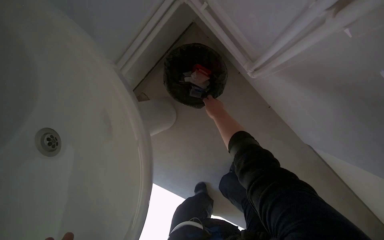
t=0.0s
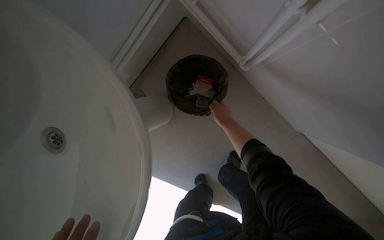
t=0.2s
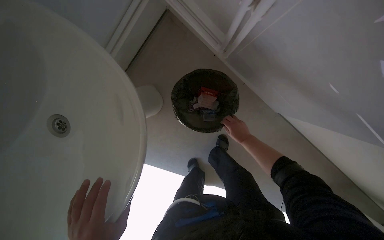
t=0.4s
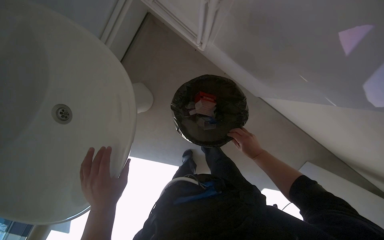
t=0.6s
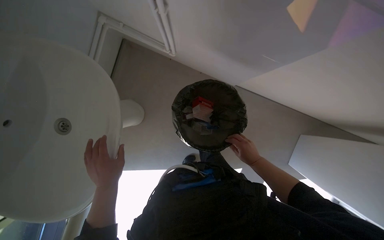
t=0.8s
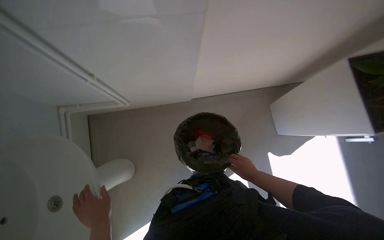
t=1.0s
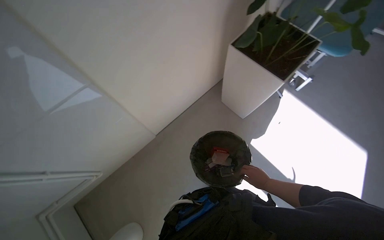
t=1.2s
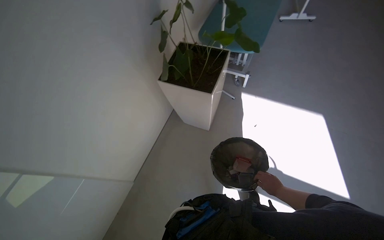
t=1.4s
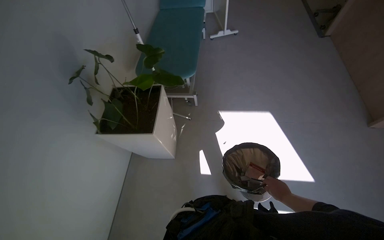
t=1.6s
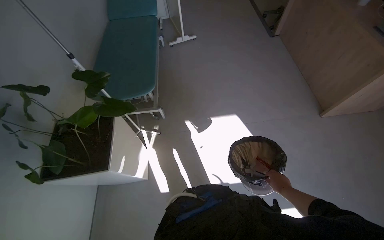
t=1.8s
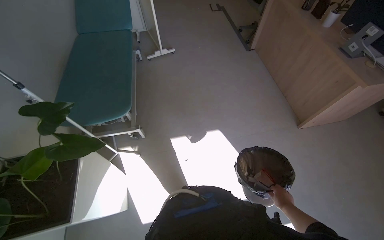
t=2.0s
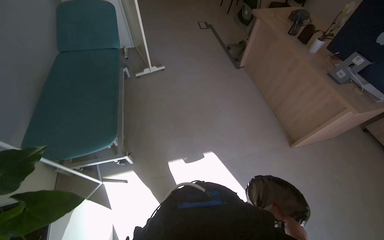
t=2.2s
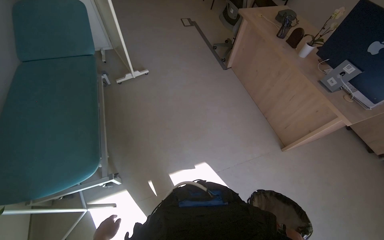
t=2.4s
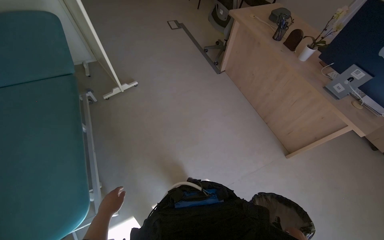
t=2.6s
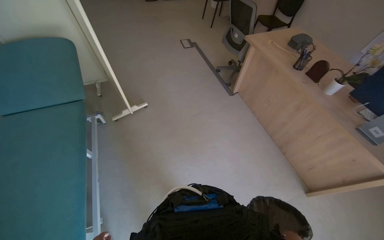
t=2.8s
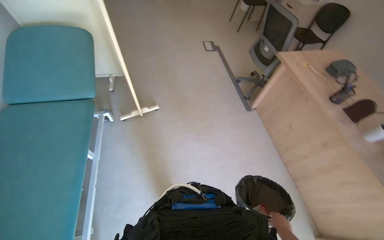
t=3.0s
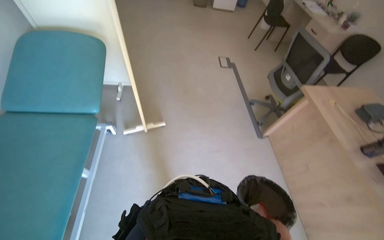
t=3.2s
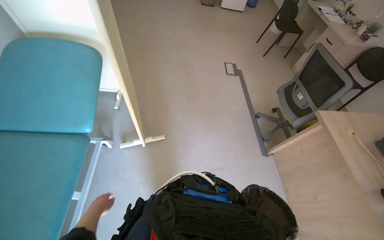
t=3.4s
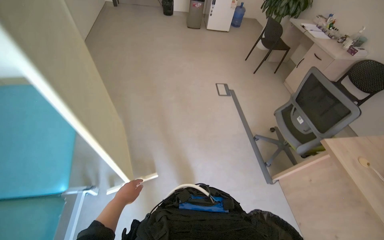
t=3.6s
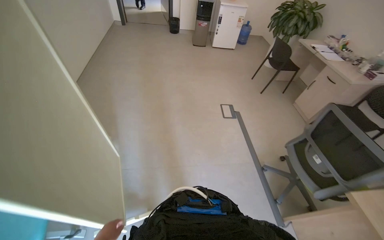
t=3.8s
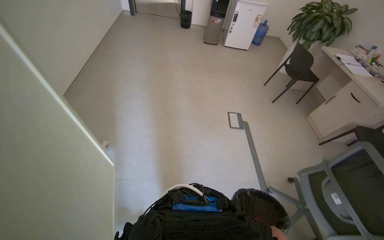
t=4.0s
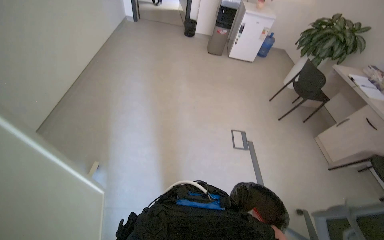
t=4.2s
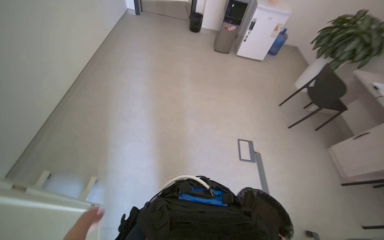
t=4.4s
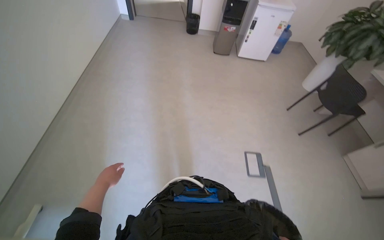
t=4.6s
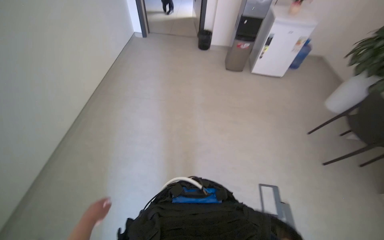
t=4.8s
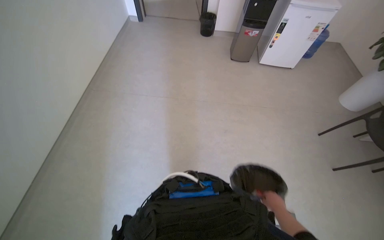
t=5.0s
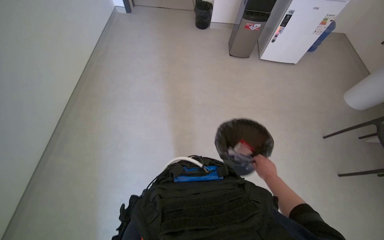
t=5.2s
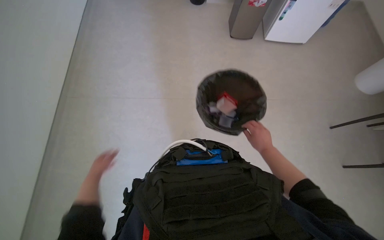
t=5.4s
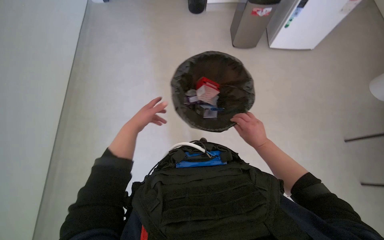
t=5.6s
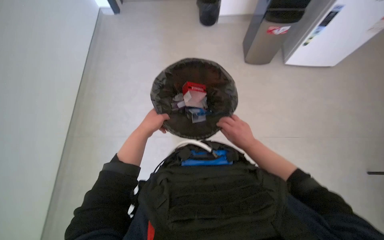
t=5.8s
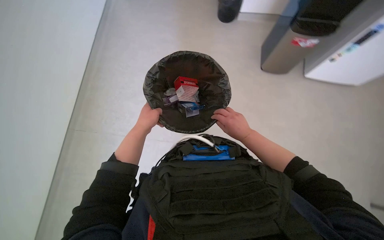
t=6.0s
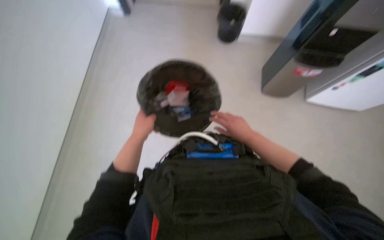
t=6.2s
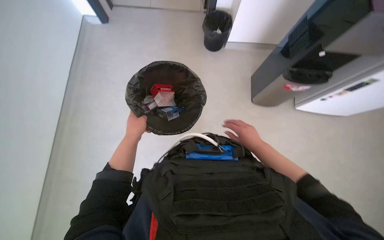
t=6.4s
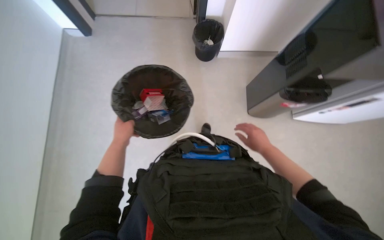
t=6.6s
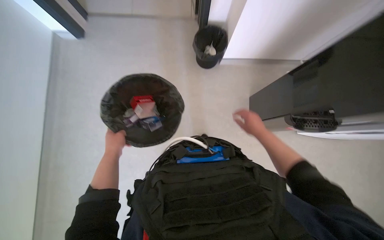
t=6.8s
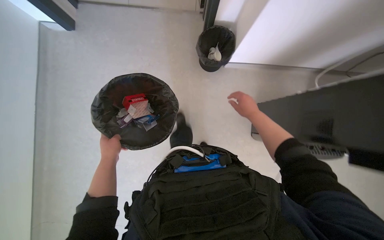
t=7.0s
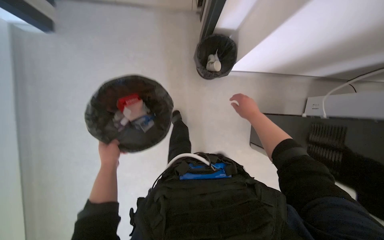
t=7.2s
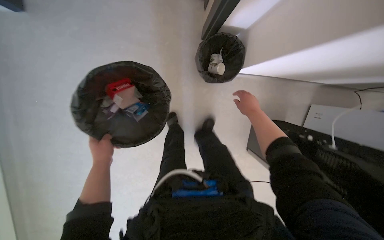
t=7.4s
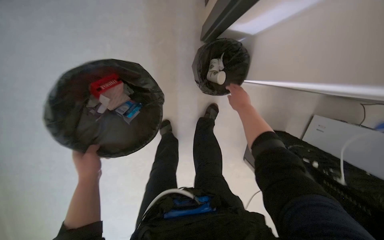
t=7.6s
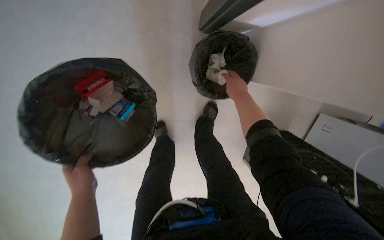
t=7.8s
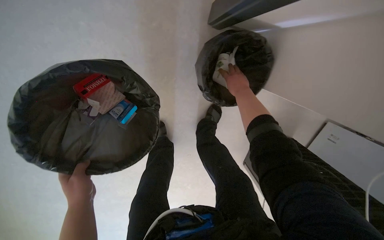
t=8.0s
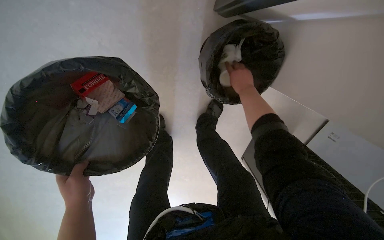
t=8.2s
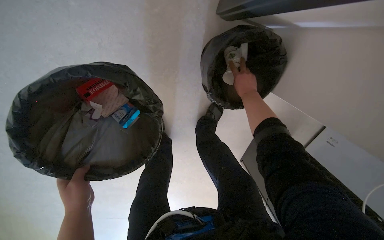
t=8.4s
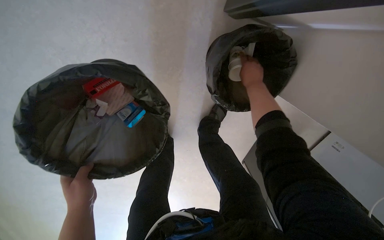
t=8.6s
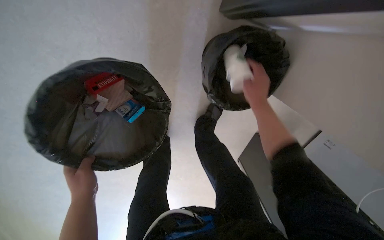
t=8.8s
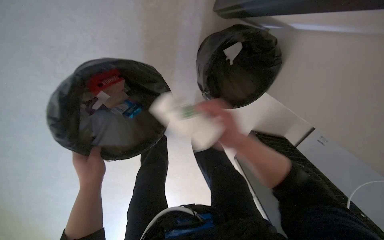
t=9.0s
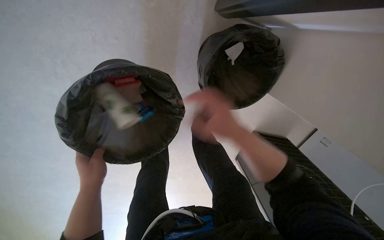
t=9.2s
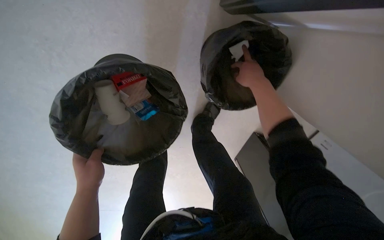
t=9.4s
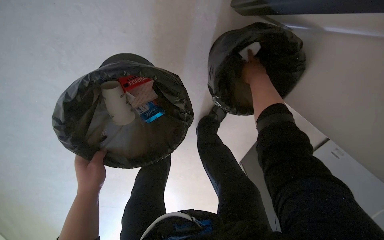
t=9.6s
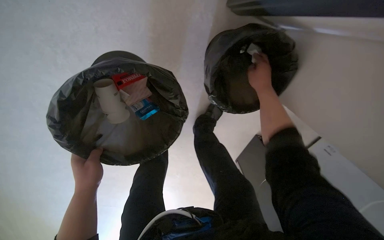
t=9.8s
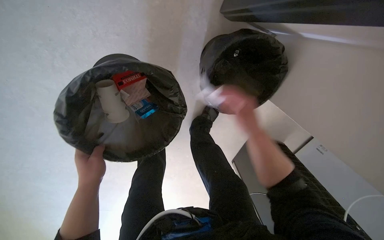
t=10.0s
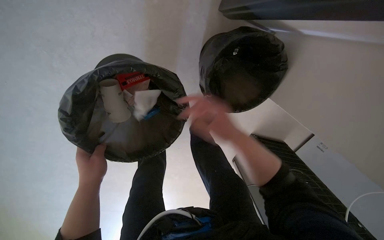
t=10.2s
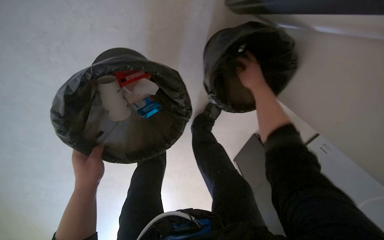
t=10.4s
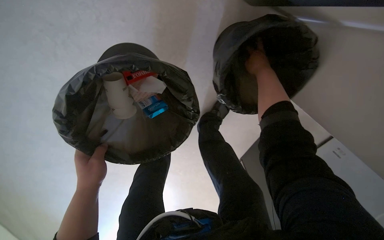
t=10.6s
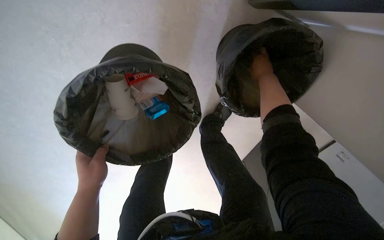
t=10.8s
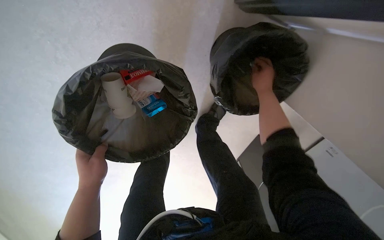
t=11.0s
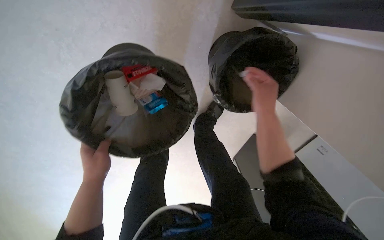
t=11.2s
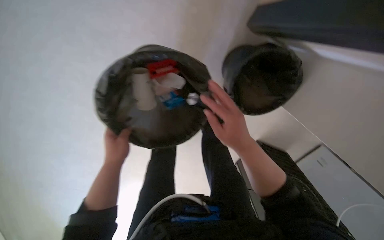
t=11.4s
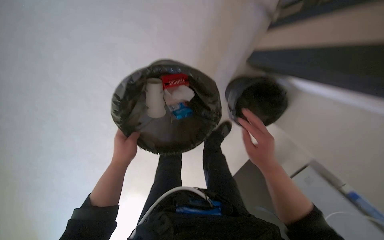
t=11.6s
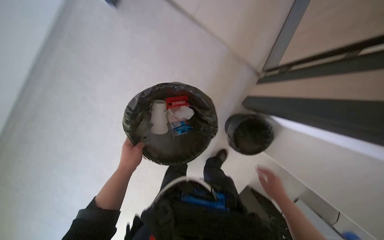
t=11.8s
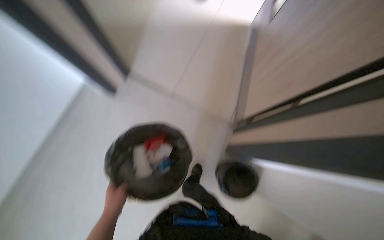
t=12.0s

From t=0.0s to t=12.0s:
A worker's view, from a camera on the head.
Job: managing trash.
The whole recording: Emptying trash from bins. The worker empties trash from an indoor bin and then an outdoor bin.
From t=0.0s to t=1.6s: The head rotates roughly 55 degrees to the right. The view tilts roughly 35 degrees upward.
From t=1.6s to t=3.0s: The camera travels about 1.5 m. The camera is aimed about 20 degrees further to the right.
From t=3.0s to t=4.4s: The head travels roughly 1.5 m.
From t=4.4s to t=6.0s: The camera travels approximately 90 cm.
From t=6.0s to t=7.6s: The left hand goes about 10 cm down the picture, while the right hand heads up the picture, covering roughly 20 cm.
From t=7.6s to t=9.0s: The right hand is displaced down the picture by approximately 10 cm.
From t=9.0s to t=10.4s: The right hand swings up and down the picture, approximately 20 cm each way, with 2 reversals.
From t=10.4s to t=12.0s: The wearer looks approximately 45 degrees further upward.

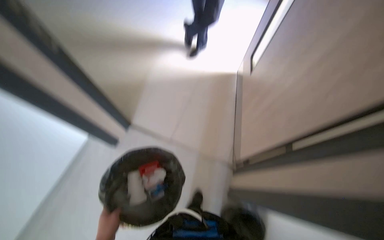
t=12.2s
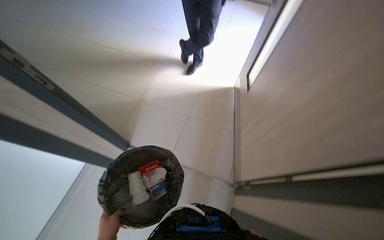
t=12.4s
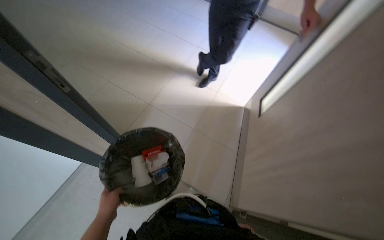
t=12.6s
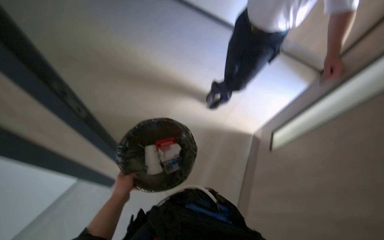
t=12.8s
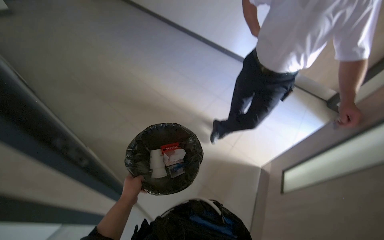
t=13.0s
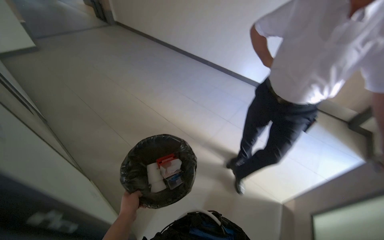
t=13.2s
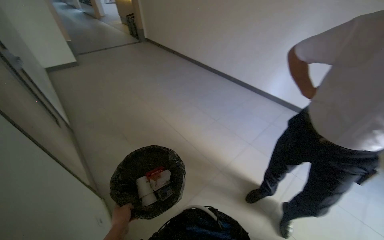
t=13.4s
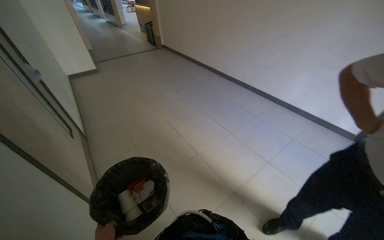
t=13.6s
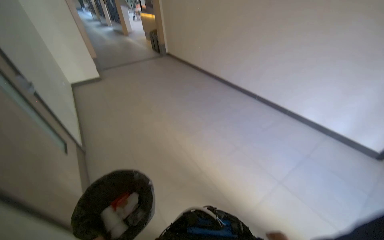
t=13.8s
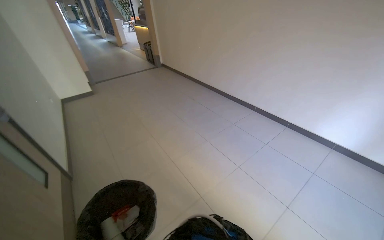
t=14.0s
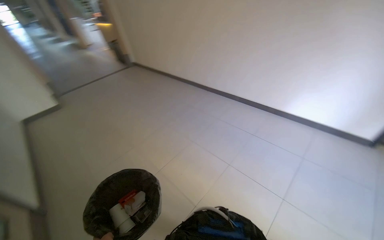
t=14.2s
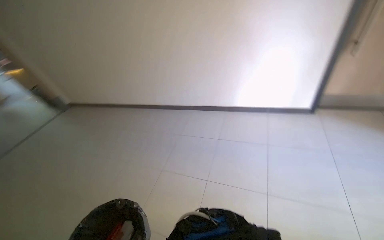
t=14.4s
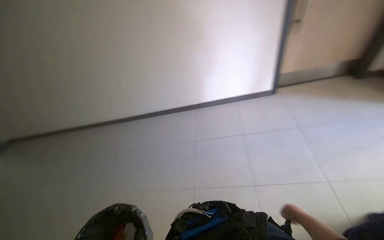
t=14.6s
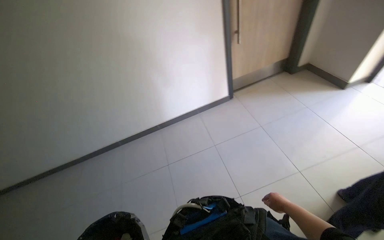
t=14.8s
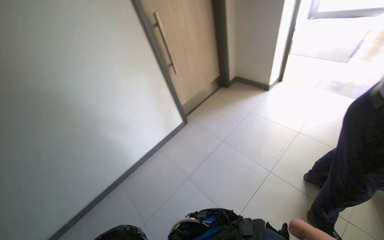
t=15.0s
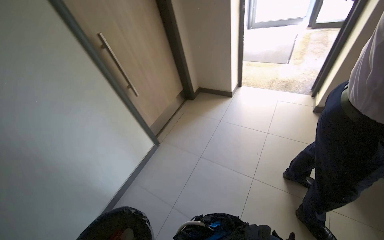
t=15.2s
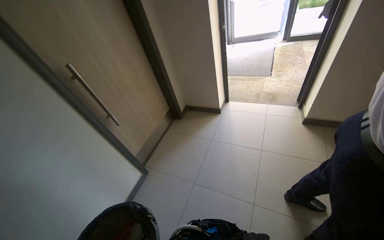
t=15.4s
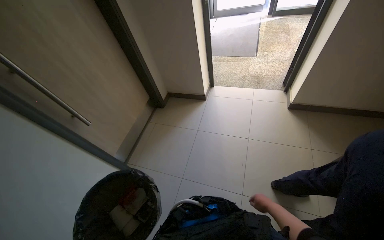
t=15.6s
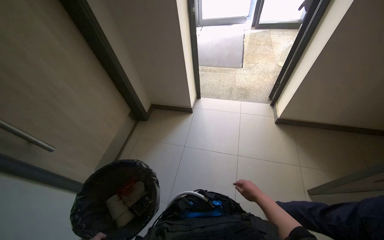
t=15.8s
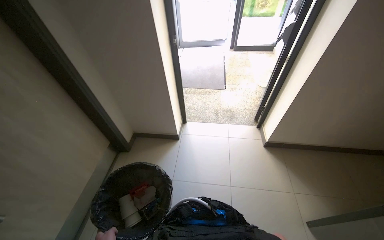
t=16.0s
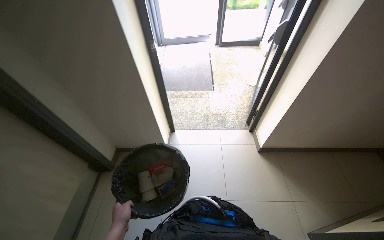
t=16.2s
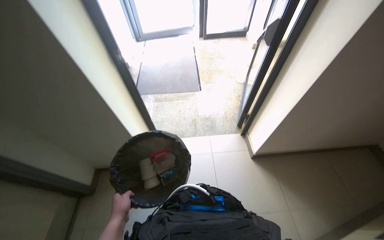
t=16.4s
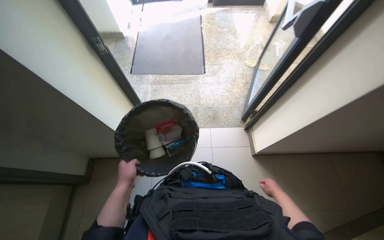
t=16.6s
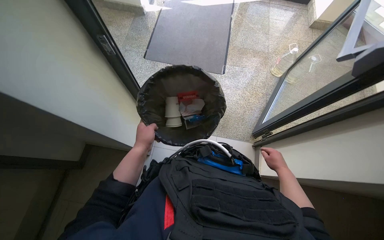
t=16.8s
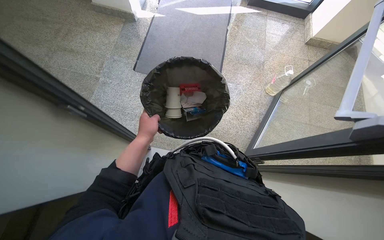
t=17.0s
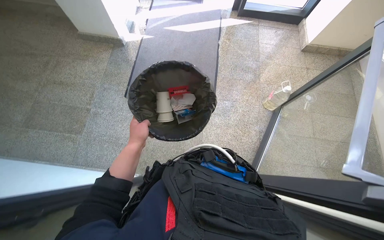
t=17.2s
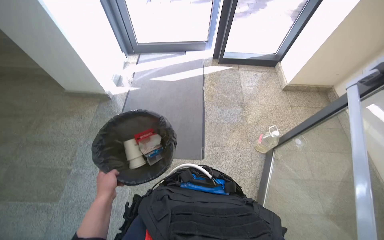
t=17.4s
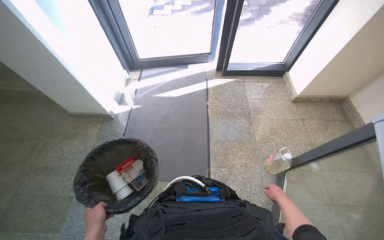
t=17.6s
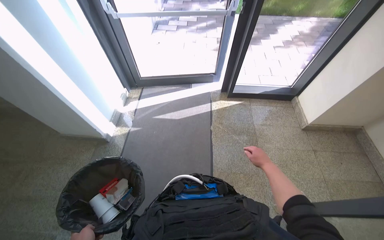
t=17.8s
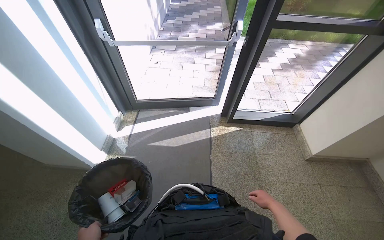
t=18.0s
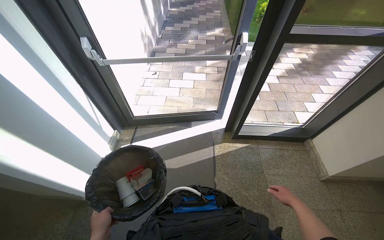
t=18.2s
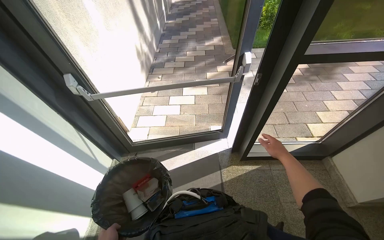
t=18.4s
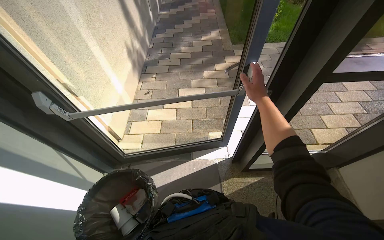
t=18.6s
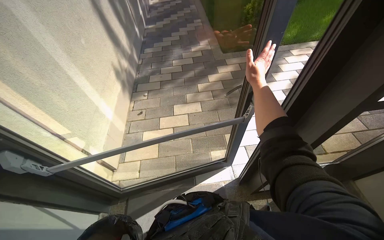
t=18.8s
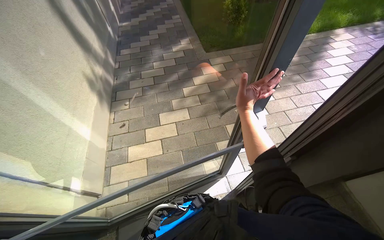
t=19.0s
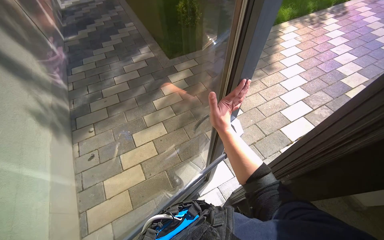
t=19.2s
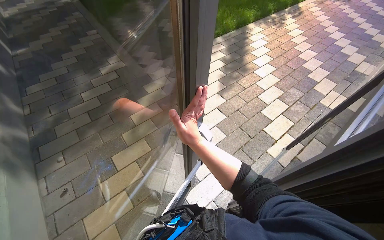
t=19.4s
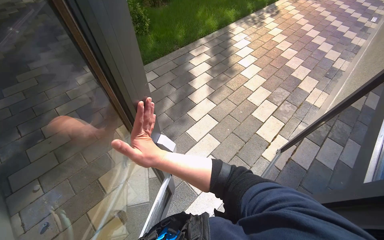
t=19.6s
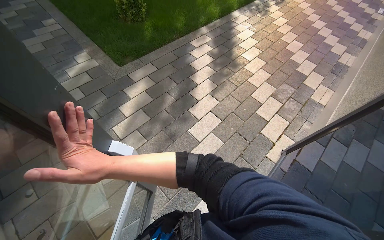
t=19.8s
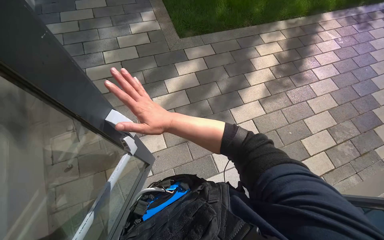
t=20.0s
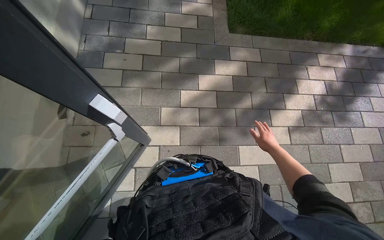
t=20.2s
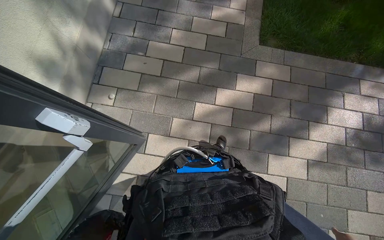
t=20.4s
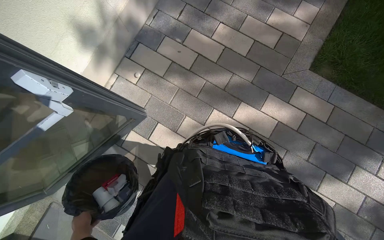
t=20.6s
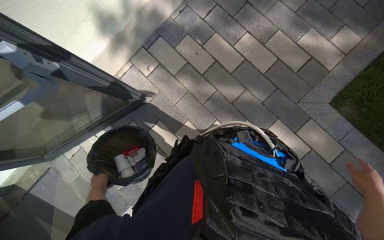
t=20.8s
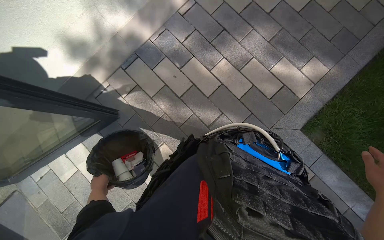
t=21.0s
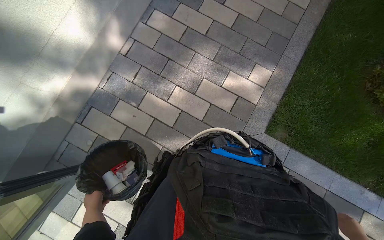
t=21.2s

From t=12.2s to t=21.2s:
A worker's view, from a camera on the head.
Job: managing trash.
The whole recording: Emptying trash from bins. The worker empties trash from an indoor bin and then an outdoor bin.
From t=12.2s to t=13.8s: The head turns to the left by approximately 25 degrees. The wearer looks some 35 degrees further upward.
From t=13.8s to t=15.2s: The head travels roughly 60 cm. The head rotates some 90 degrees to the right. The view tilts some 30 degrees upward.
From t=15.2s to t=16.6s: The wearer moves roughly 1.5 m. The wearer looks about 35 degrees further to the right.
From t=19.8s to t=21.2s: The head travels roughly 1.5 m. The head rotates about 75 degrees to the left. The camera pitches downward, by approximately 15 degrees.
